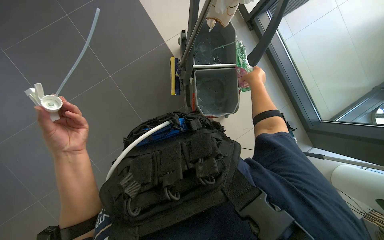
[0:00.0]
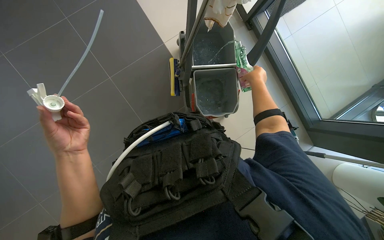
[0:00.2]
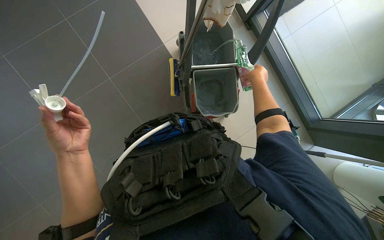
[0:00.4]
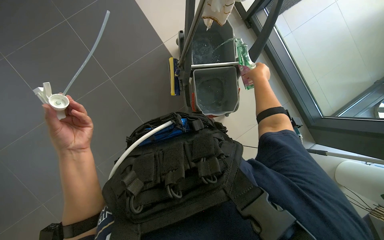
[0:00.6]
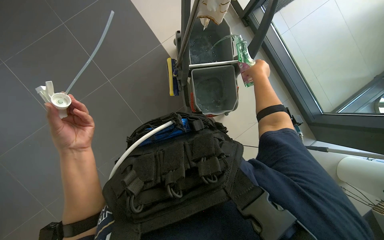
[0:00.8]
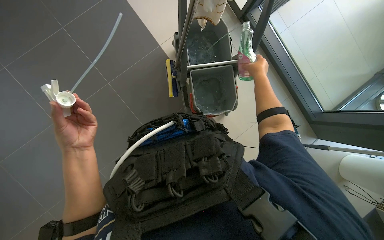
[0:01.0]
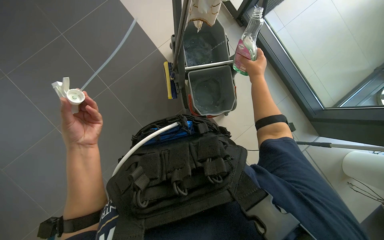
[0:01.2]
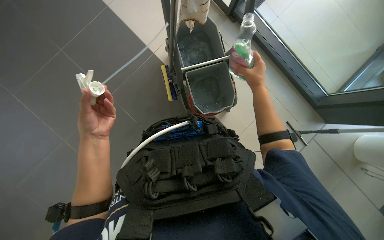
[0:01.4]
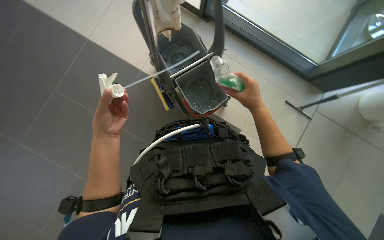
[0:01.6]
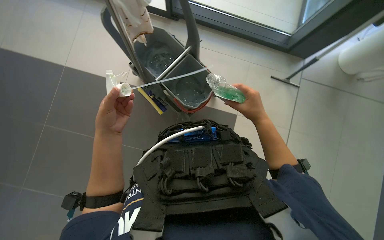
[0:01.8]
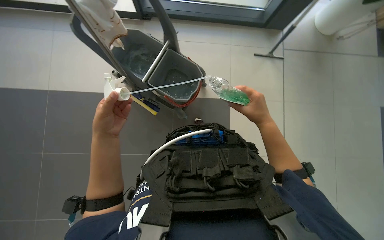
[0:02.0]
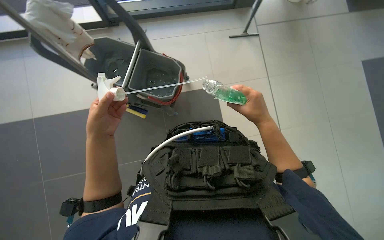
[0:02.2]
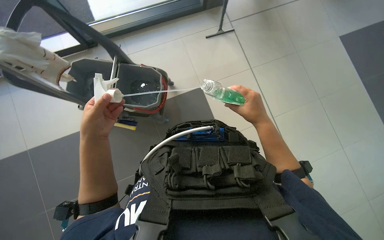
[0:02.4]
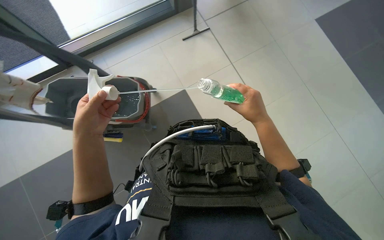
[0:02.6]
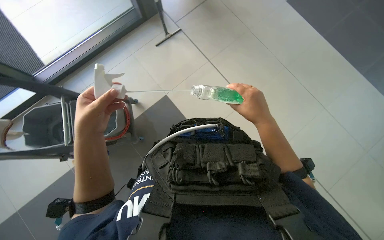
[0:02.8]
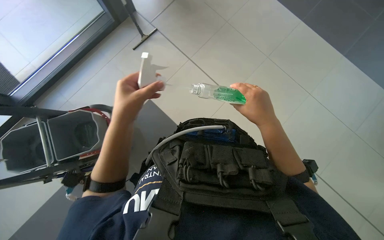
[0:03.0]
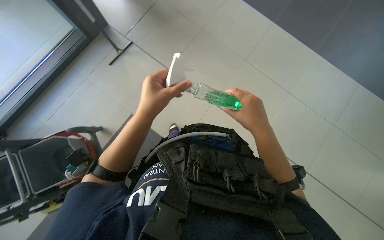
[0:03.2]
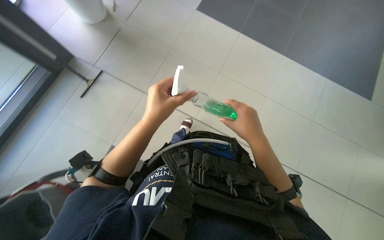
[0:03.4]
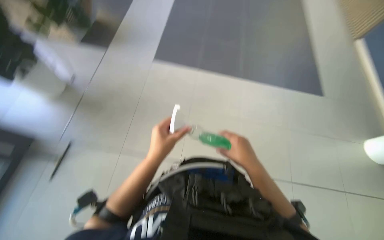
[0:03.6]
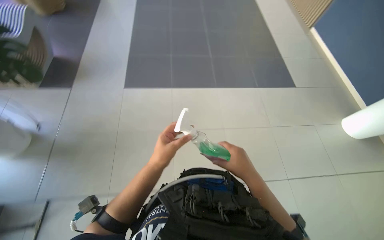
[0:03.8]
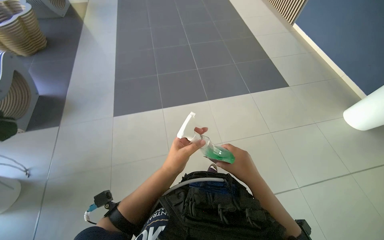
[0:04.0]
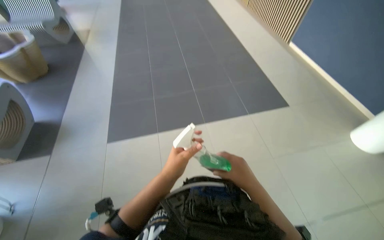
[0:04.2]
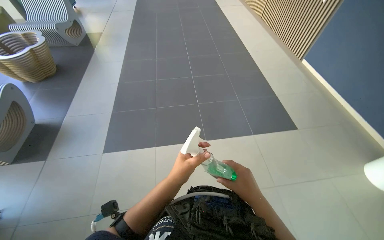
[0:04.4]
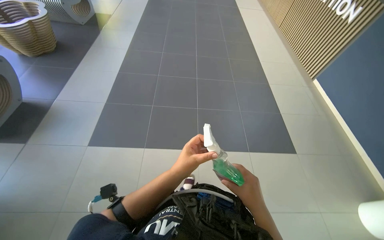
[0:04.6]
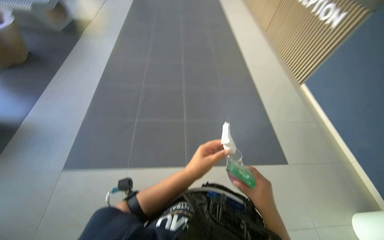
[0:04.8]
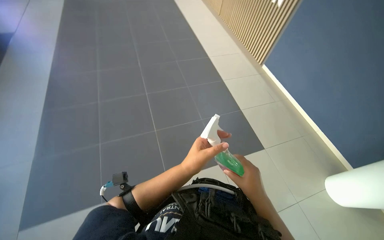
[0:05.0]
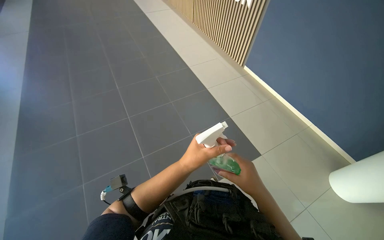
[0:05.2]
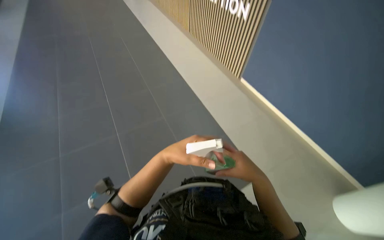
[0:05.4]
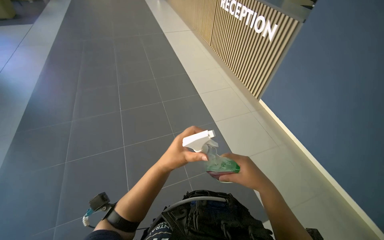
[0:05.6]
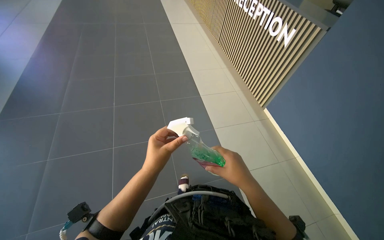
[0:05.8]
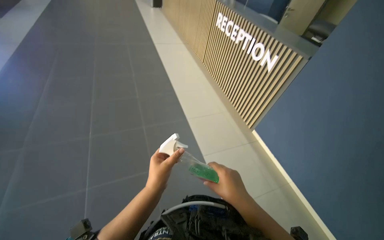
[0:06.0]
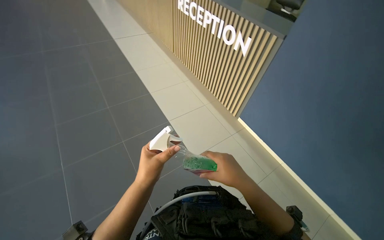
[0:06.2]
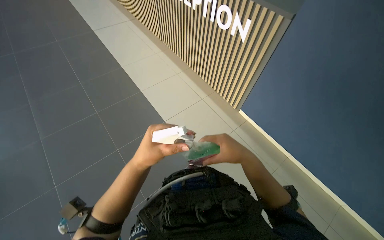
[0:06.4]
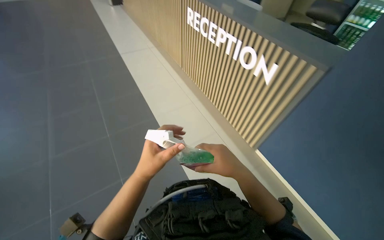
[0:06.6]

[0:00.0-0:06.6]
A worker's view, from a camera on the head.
Job: preparing cleaning supplies.
The whole recording: Adding cleaning solution to bucket. The worker adds cleaning solution to the bucket.
0:00.0 to 0:01.6: The scene rotates counterclockwise by approximately 25 degrees. The right hand goes about 35 cm down the picture and nearer to the camera.
0:01.6 to 0:03.2: The head rotates about 65 degrees to the right.
0:05.0 to 0:06.6: The camera is carried some 1 m.
